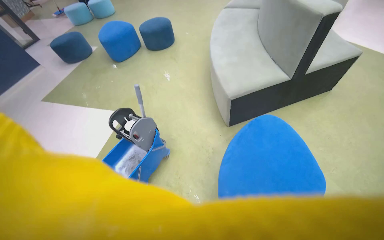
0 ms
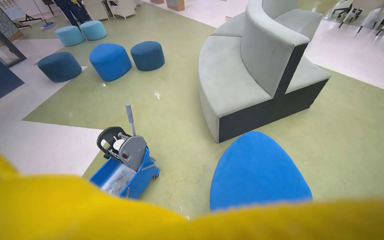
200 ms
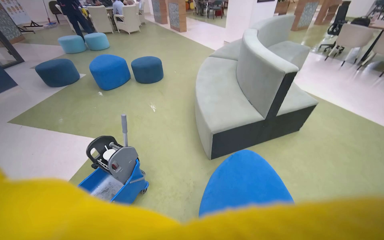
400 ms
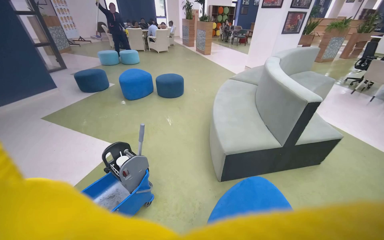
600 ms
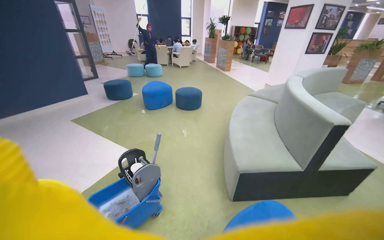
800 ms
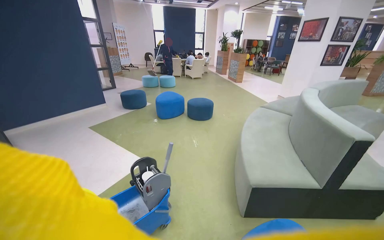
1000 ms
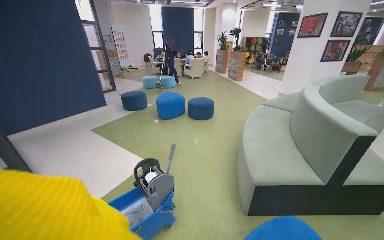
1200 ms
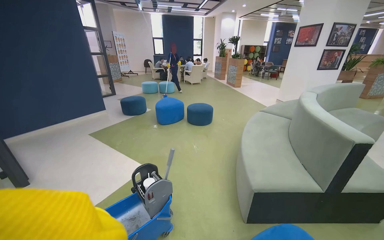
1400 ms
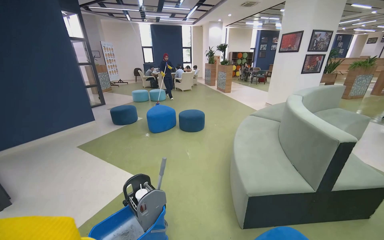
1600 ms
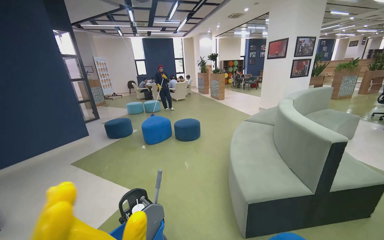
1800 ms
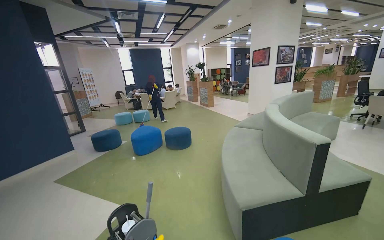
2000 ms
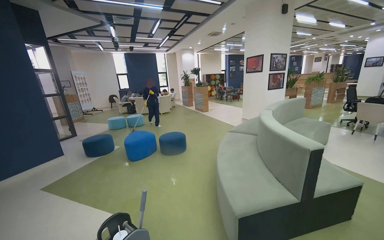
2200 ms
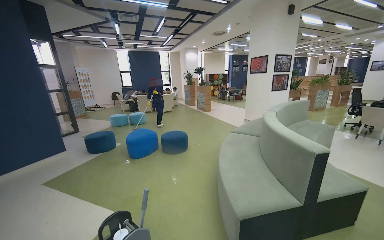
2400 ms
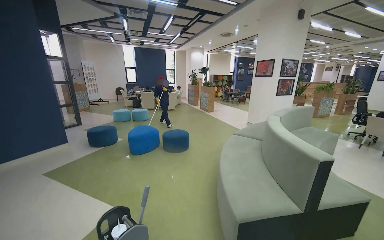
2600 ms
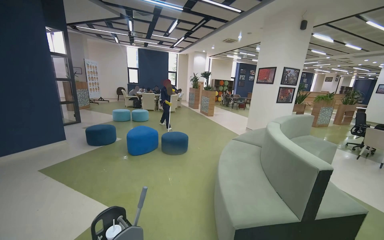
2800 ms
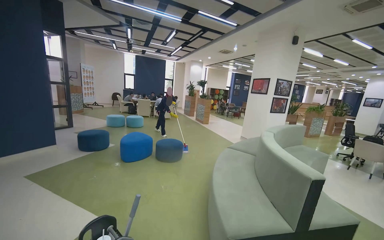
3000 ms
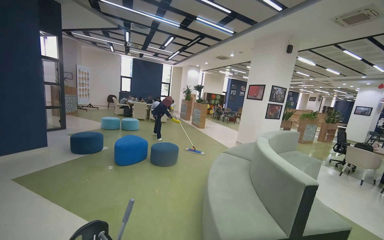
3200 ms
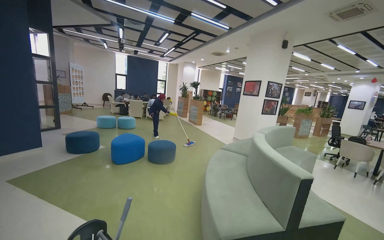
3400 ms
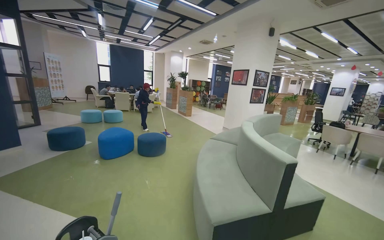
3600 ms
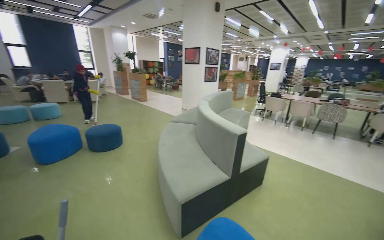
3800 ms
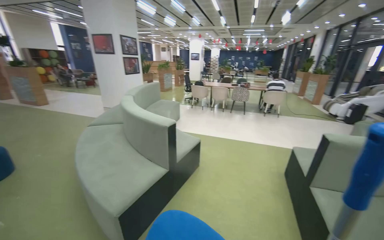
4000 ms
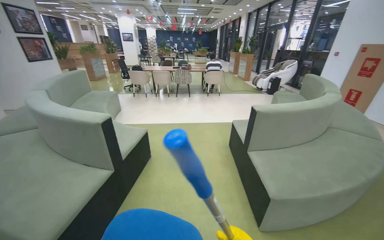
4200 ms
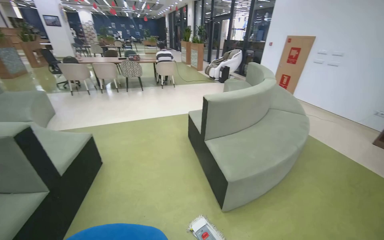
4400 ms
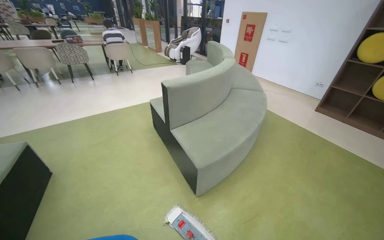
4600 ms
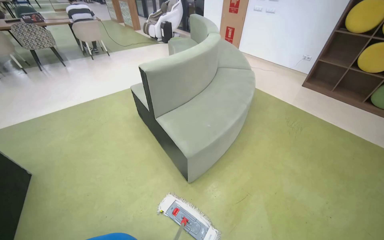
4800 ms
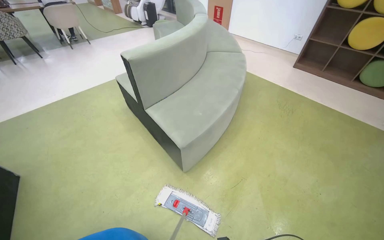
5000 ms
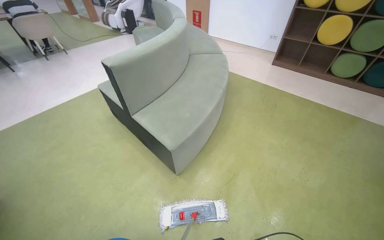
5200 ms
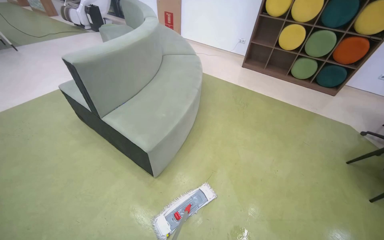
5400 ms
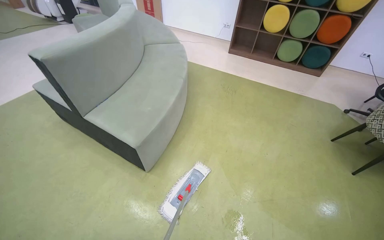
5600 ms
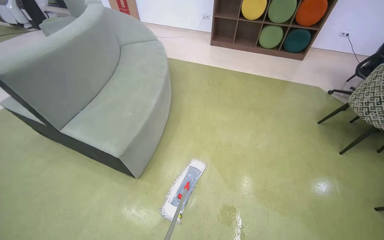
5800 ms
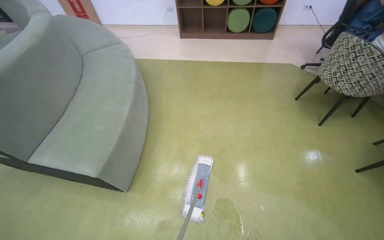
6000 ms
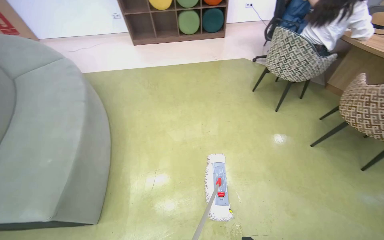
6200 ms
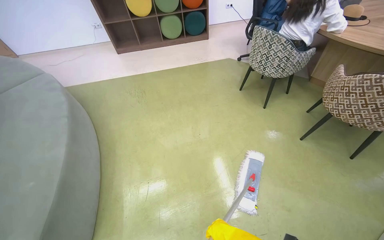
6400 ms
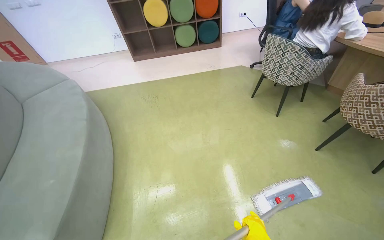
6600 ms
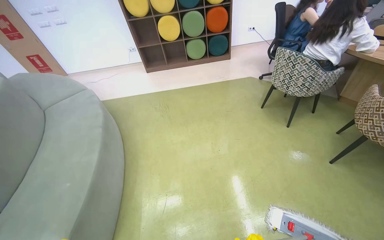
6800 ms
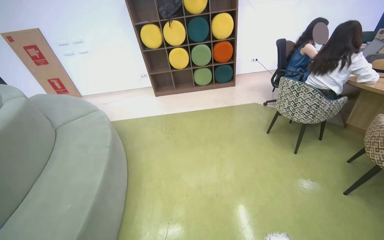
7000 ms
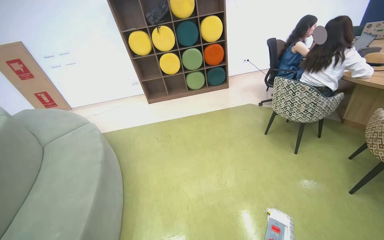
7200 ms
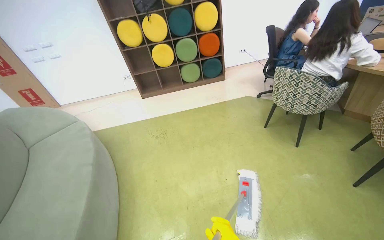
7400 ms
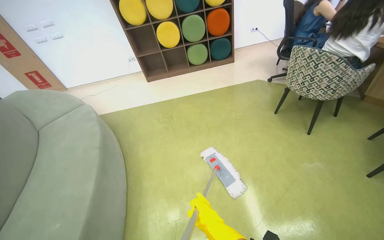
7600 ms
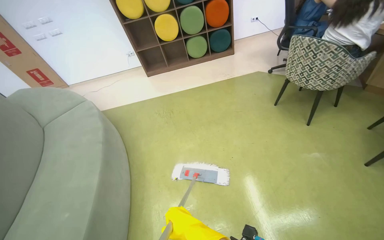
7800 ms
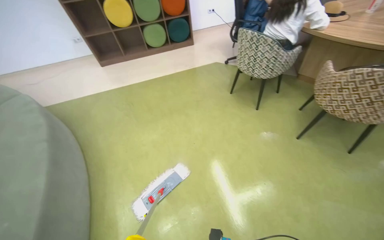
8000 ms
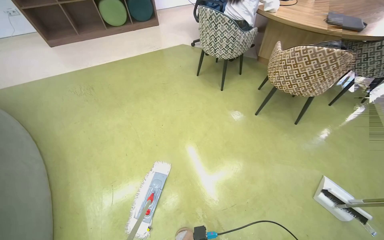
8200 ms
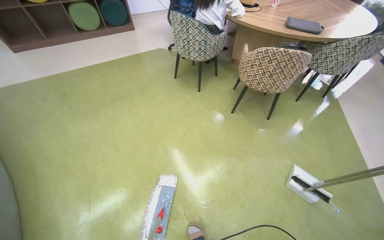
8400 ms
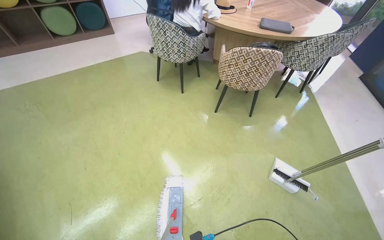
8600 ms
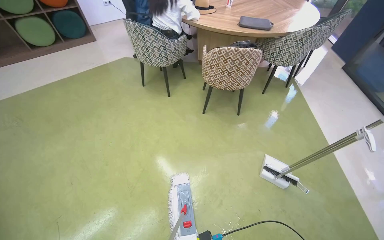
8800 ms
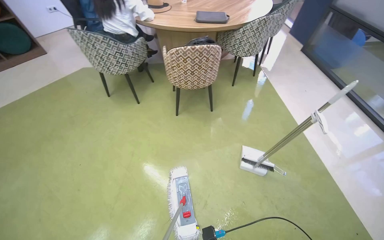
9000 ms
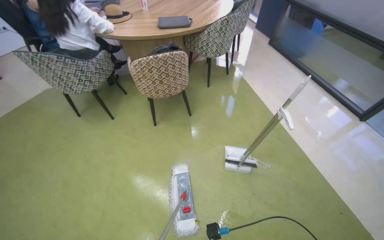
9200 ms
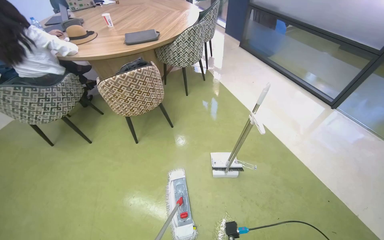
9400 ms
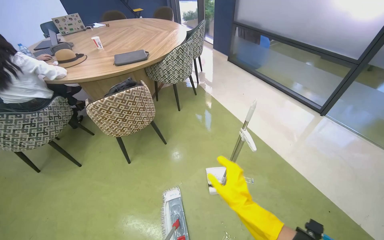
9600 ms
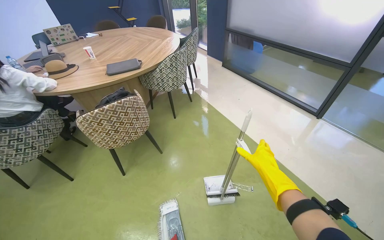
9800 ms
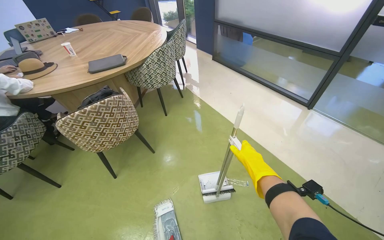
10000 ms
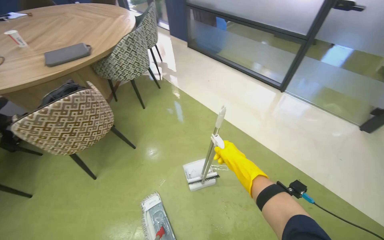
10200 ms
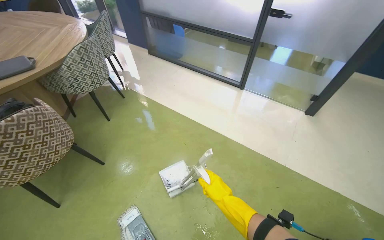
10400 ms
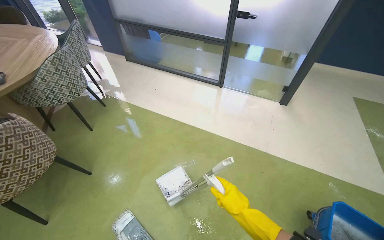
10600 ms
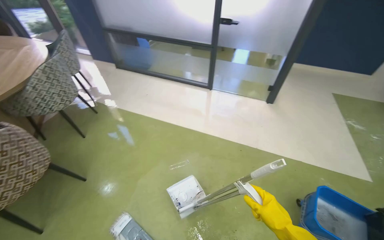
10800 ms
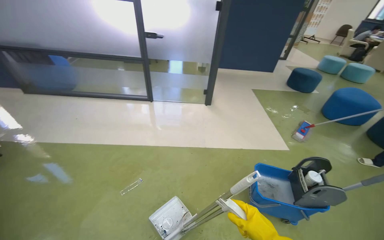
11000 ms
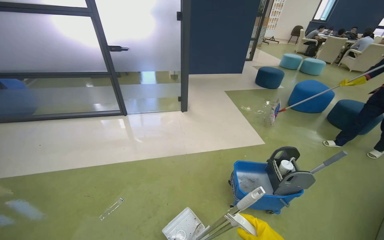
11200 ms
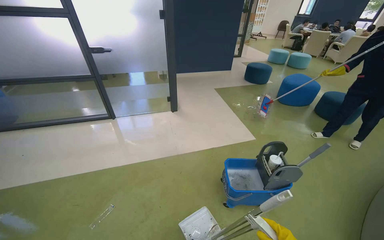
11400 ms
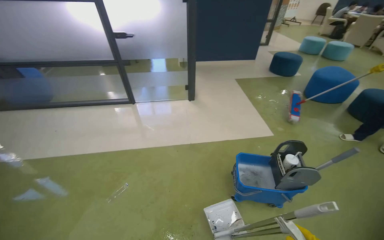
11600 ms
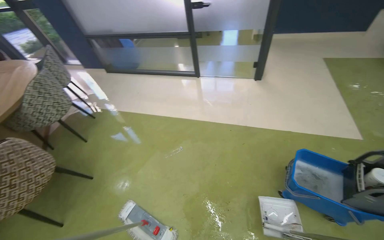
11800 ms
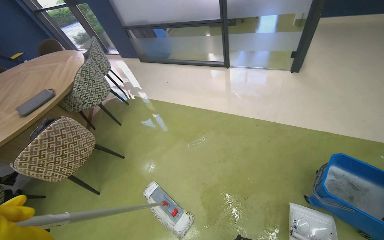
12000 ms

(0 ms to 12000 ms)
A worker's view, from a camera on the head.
Job: mopping floor.
The whole recording: Mopping floor. The worker continues mopping the floor in the office.
0 ms - 1600 ms: The view tilts about 35 degrees upward.
3000 ms - 4400 ms: The wearer looks some 90 degrees further to the right. The view tilts roughly 20 degrees downward.
4400 ms - 6000 ms: The head travels approximately 40 cm. The head turns to the right by roughly 60 degrees. The view tips downward by approximately 25 degrees.
7600 ms - 9000 ms: The camera is carried about 60 cm. The head turns to the right by about 50 degrees.
9000 ms - 10400 ms: The wearer's head swings some 50 degrees to the right.

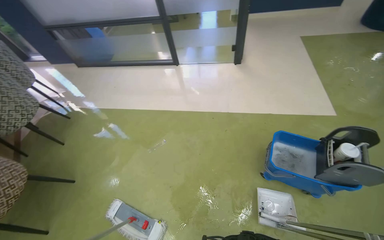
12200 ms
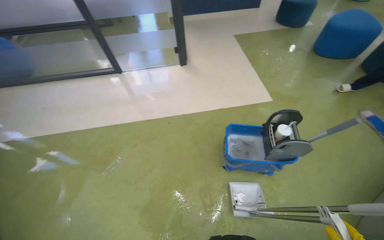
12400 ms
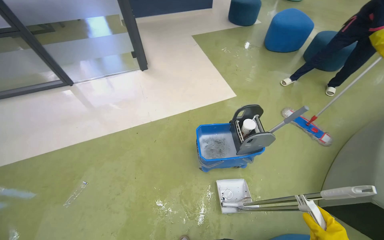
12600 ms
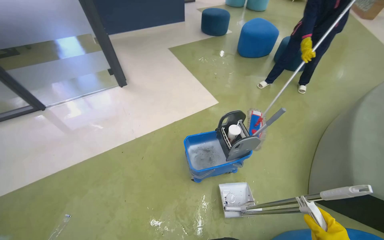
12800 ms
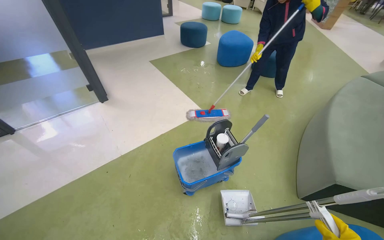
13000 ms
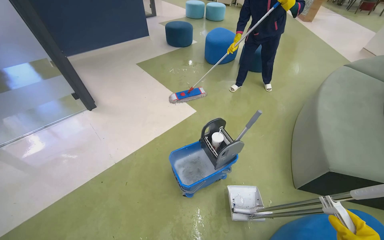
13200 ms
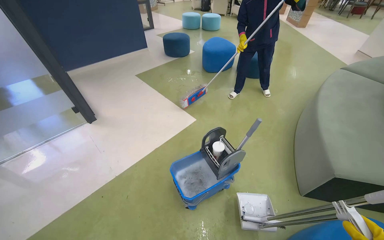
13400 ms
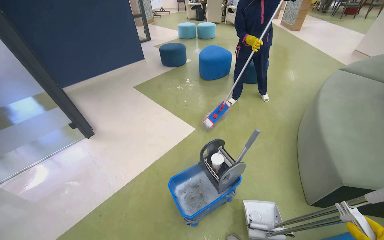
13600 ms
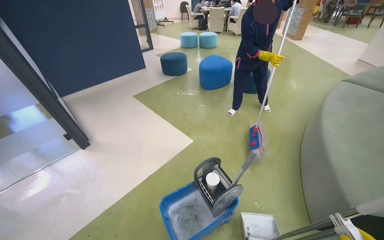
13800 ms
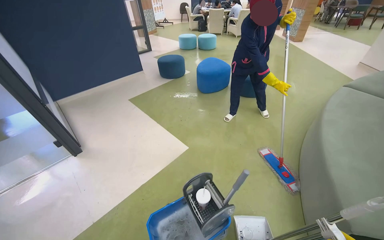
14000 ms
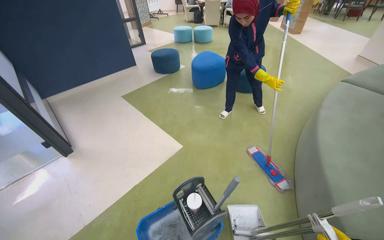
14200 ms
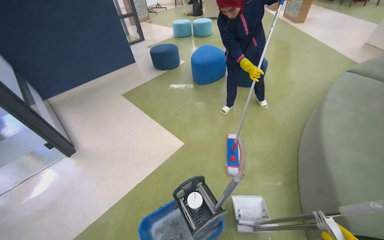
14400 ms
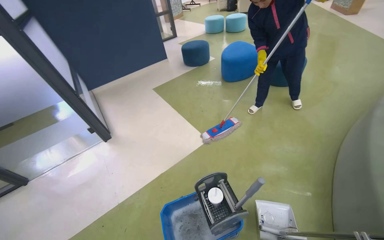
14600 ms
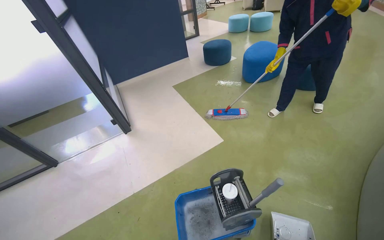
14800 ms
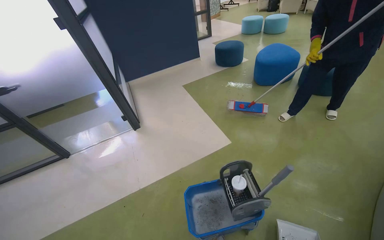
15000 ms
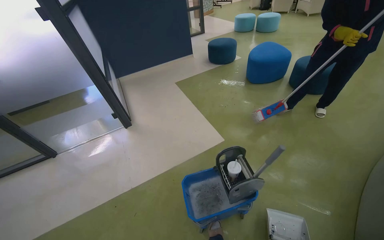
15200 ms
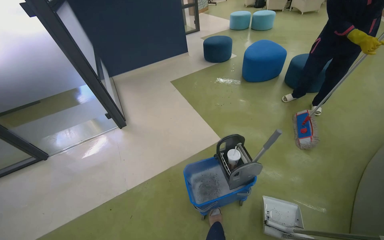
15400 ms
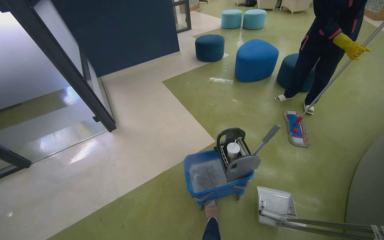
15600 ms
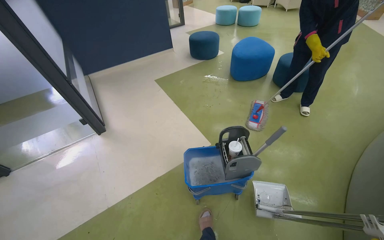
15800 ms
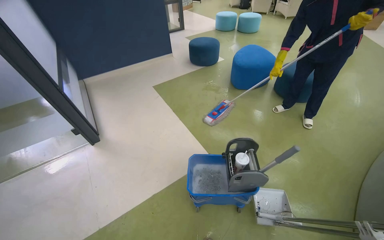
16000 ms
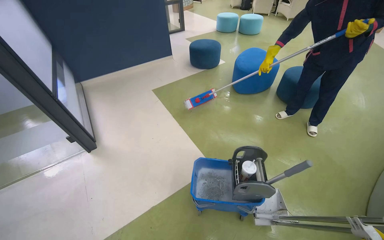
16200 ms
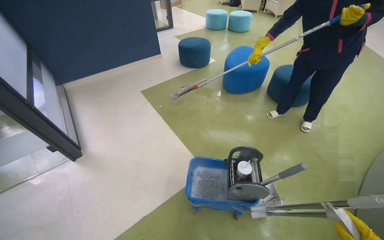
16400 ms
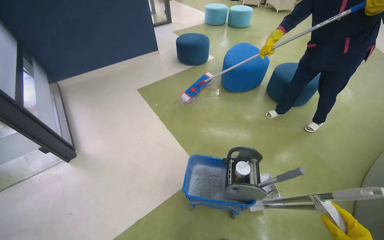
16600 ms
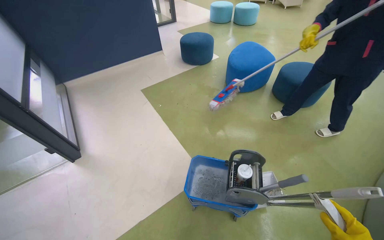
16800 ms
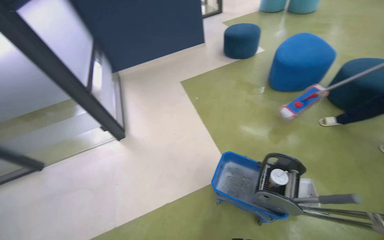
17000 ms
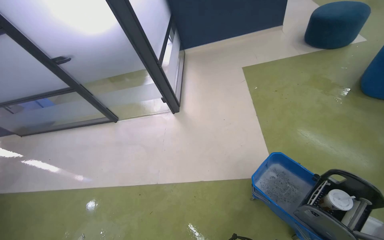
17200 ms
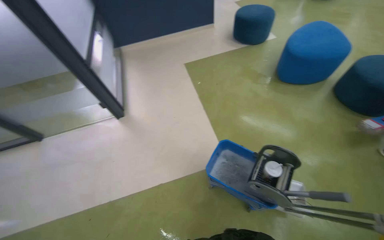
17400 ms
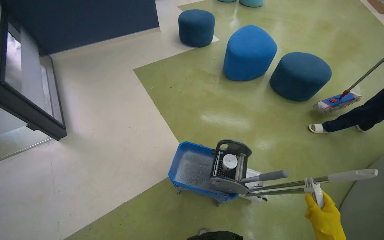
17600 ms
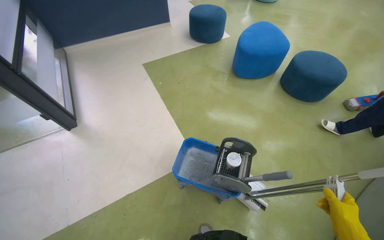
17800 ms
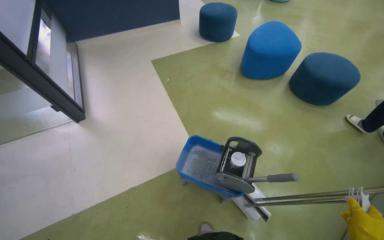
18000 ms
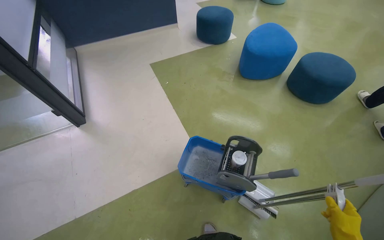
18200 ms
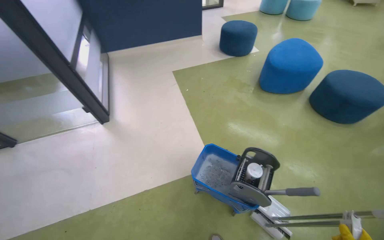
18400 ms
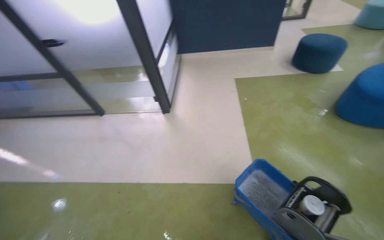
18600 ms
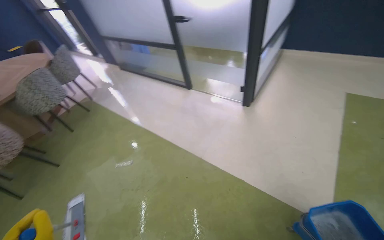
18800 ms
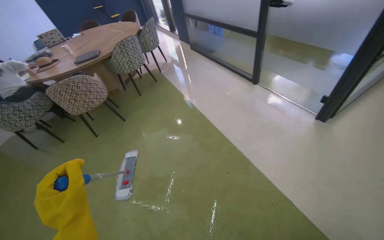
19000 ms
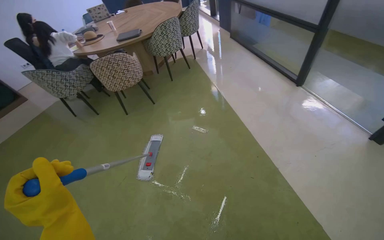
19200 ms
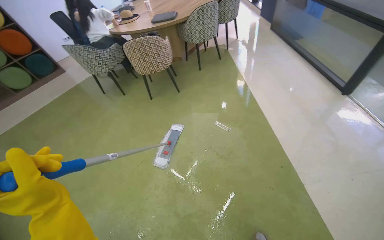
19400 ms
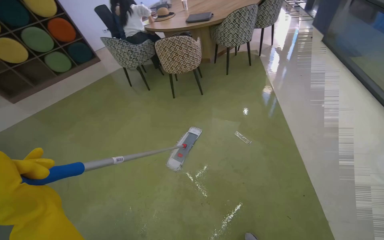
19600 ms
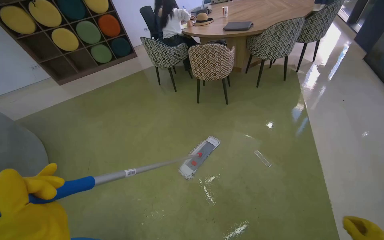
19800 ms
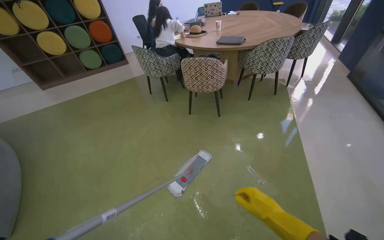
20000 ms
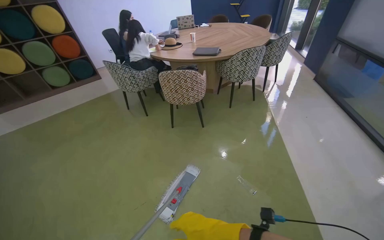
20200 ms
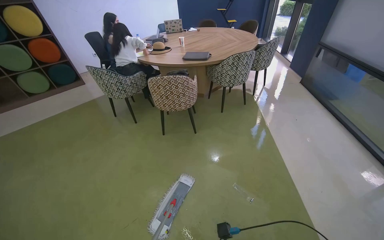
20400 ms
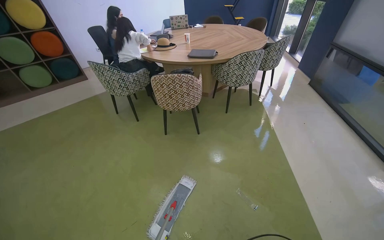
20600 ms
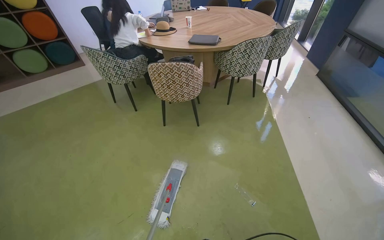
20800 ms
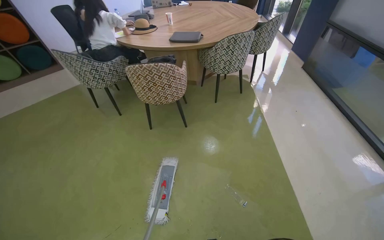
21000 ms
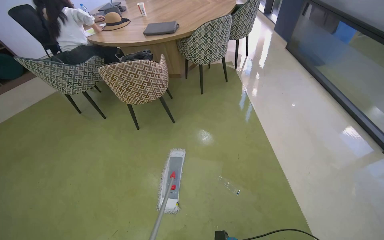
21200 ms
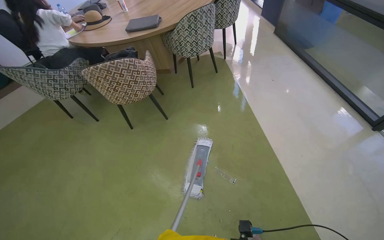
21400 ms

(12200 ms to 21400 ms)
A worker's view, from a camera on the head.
Job: mopping floor.
The whole recording: Mopping floor. The worker continues mopping the floor in the office.
12200 ms - 13800 ms: The wearer's head swings some 55 degrees to the right. The wearer looks roughly 15 degrees further upward.
18400 ms - 19800 ms: The camera travels about 80 cm. The wearer's head swings about 125 degrees to the left.
19800 ms - 21400 ms: The wearer moves some 50 cm. The wearer looks approximately 25 degrees further to the right.
